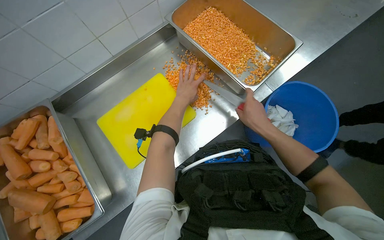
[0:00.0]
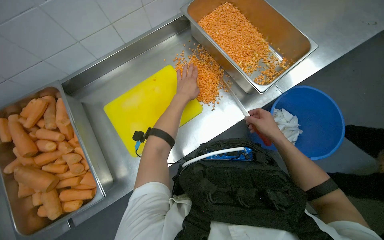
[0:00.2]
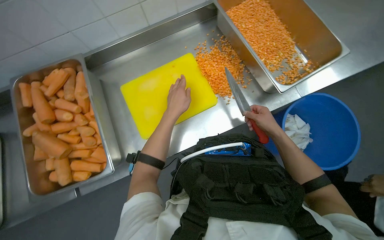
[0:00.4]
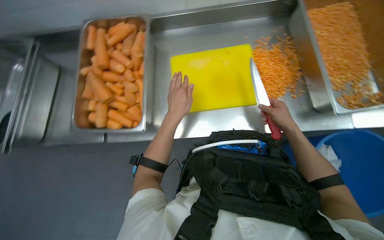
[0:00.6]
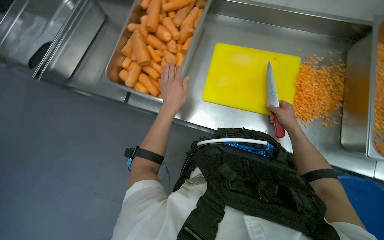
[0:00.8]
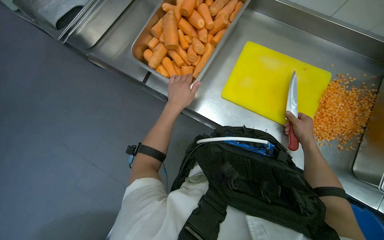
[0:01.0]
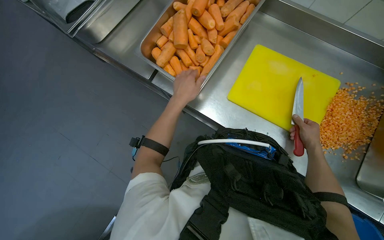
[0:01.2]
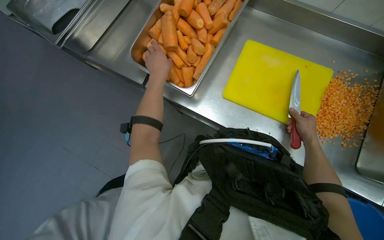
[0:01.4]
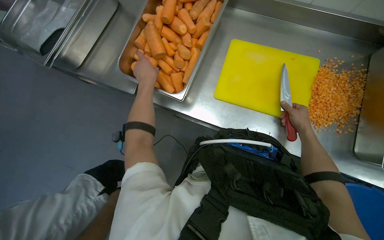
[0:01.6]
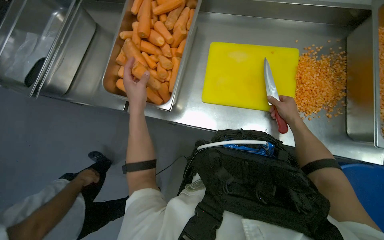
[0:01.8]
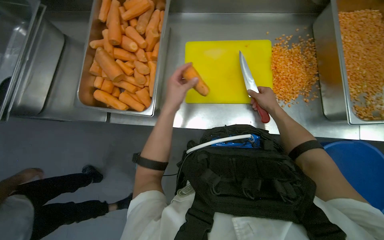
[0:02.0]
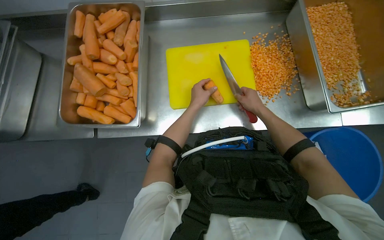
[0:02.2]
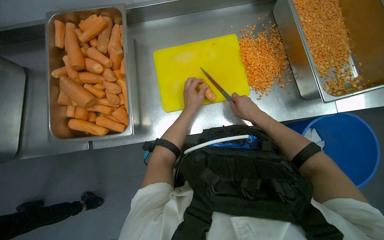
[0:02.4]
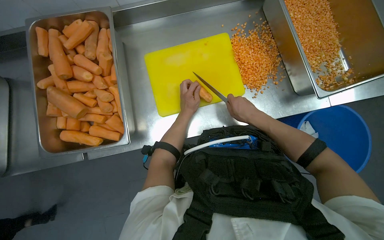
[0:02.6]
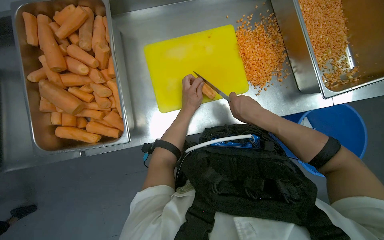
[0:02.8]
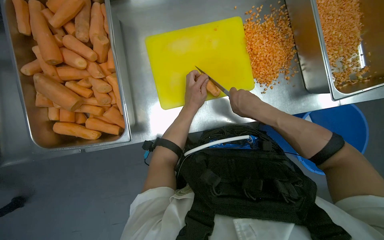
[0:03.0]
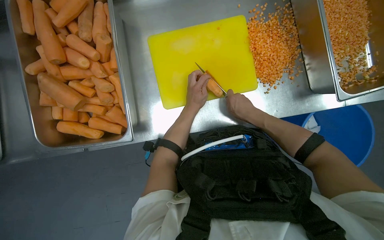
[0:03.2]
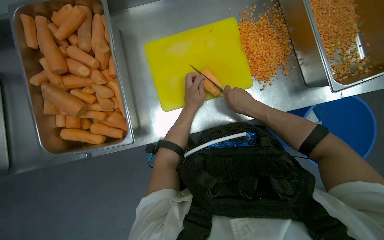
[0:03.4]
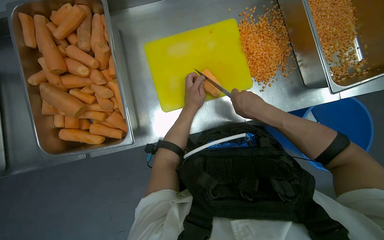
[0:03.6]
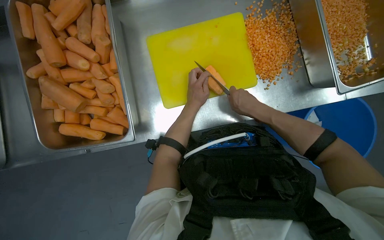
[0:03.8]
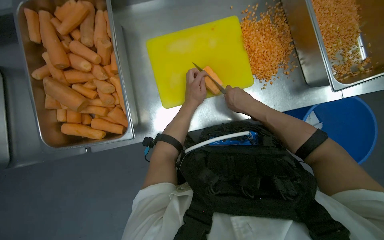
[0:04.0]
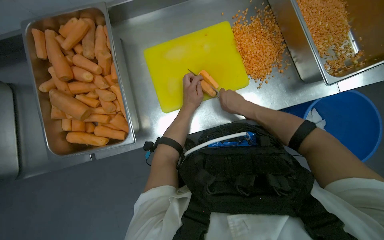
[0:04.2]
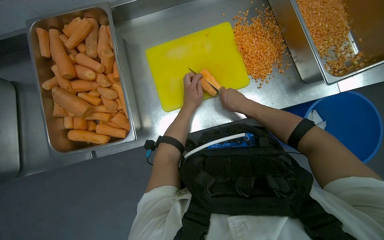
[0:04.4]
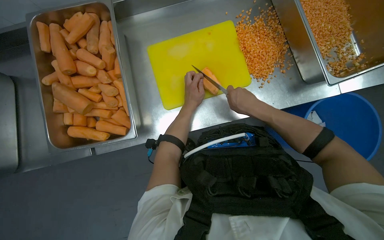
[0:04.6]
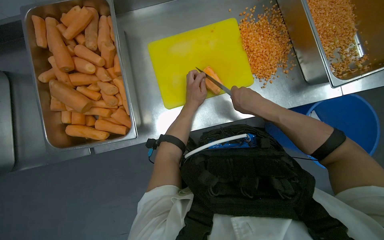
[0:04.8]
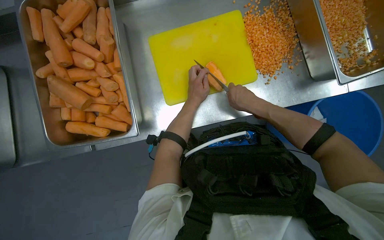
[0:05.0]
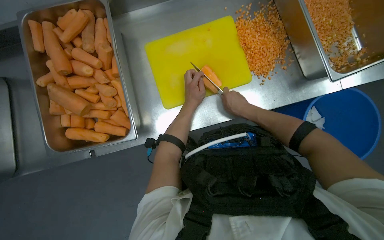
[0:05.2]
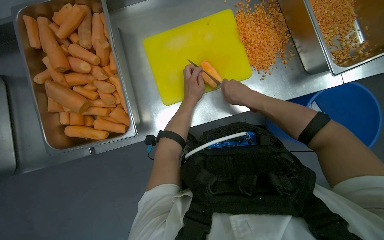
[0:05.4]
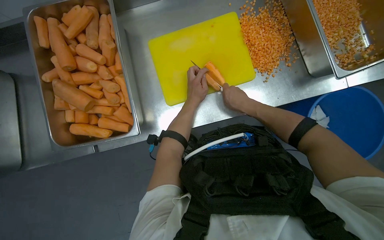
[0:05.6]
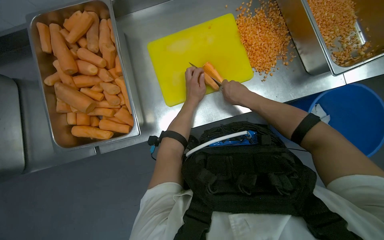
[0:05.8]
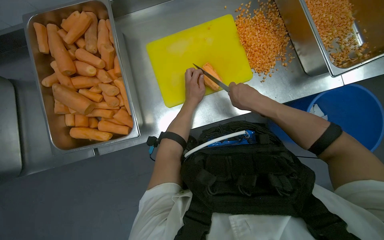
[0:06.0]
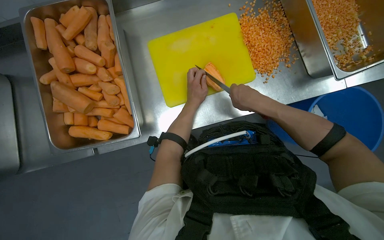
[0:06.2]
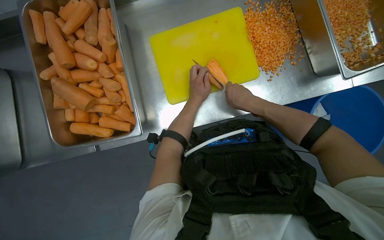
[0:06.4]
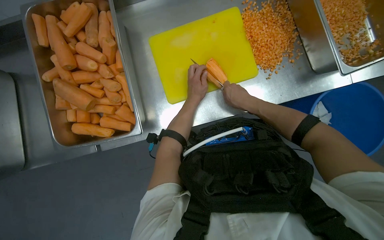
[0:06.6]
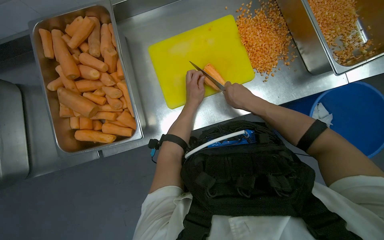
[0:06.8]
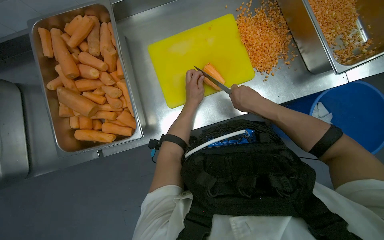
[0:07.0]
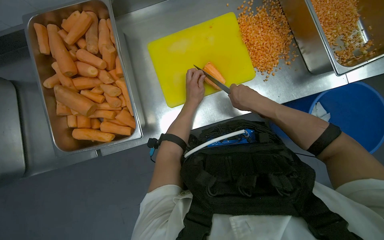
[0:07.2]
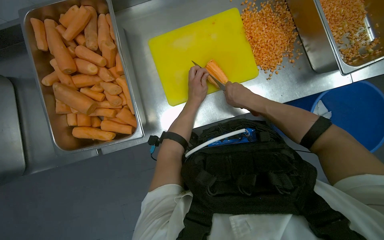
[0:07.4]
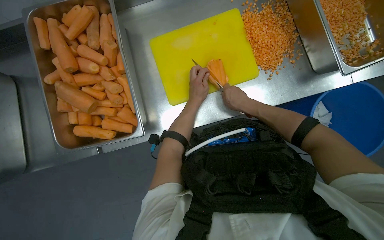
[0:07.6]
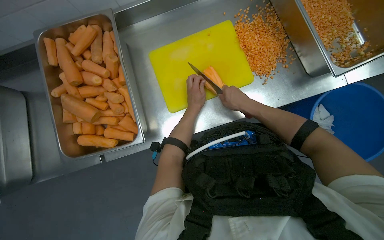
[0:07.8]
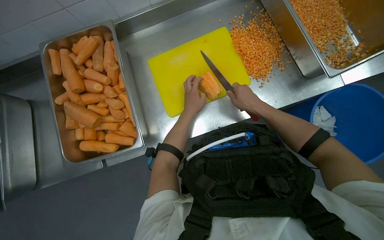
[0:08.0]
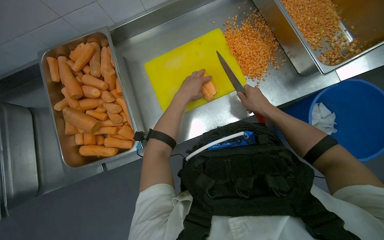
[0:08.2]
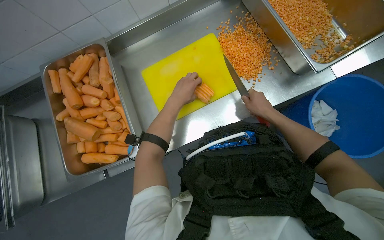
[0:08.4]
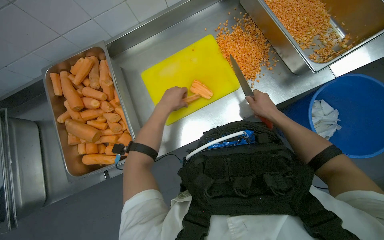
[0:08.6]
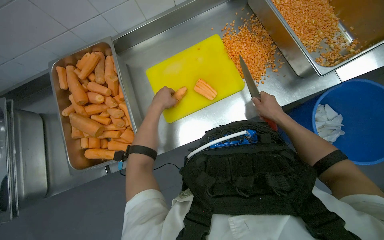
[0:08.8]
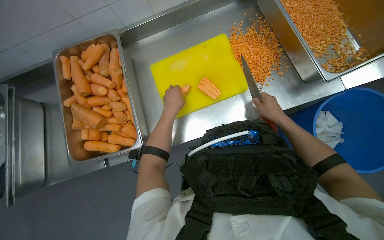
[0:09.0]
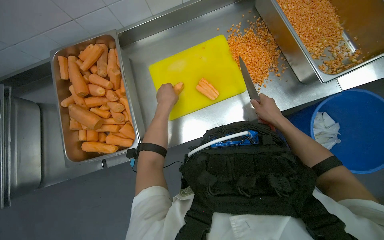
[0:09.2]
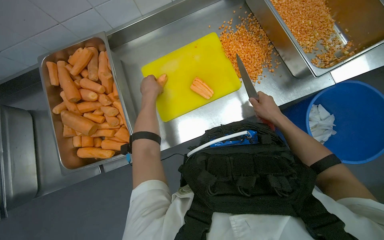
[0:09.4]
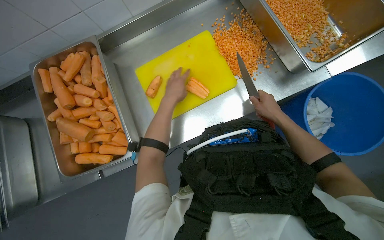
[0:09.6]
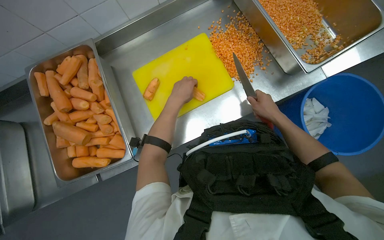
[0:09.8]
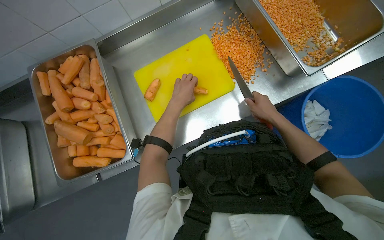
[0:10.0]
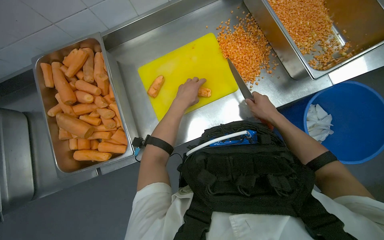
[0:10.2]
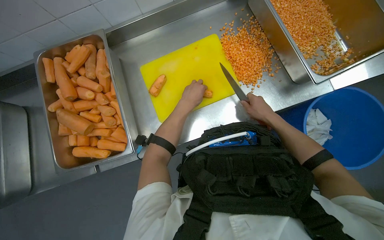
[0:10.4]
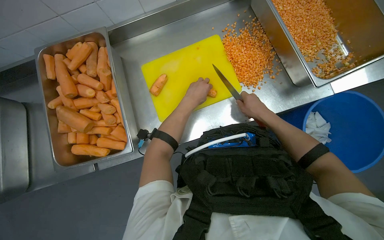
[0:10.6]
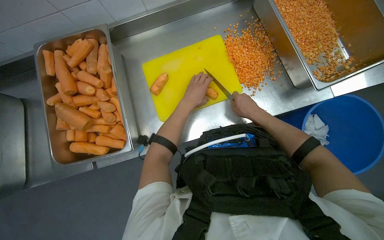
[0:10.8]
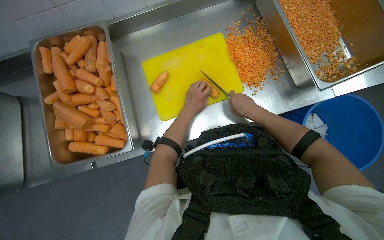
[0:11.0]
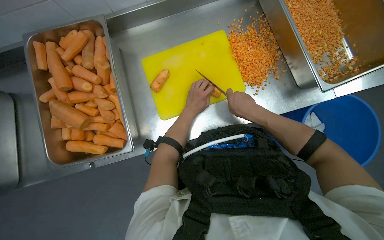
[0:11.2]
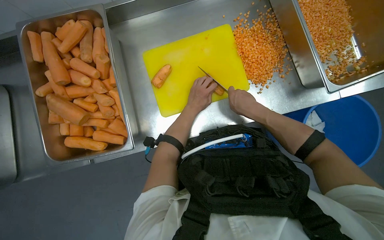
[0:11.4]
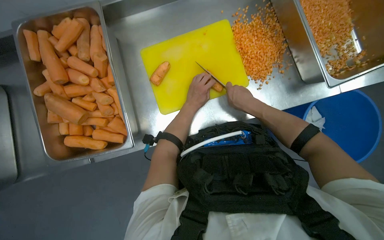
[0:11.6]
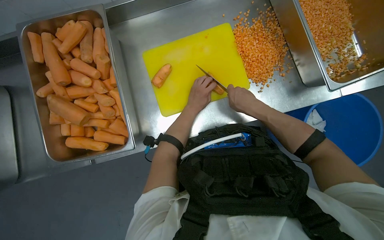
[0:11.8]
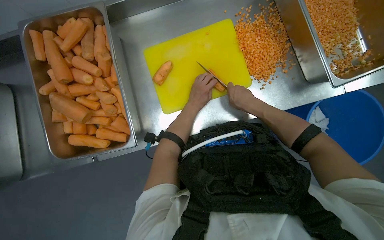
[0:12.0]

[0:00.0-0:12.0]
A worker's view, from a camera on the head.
Job: preparing food.
The whole recording: Dicing carrots on cutting board. The worker continues dicing carrots on a yellow cutting board and pushes the diced pieces into a metal tray.
0:00.0 to 0:01.6: The head rotates about 60 degrees to the left.
0:01.6 to 0:03.0: The wearer looks about 35 degrees further to the right.
0:03.0 to 0:07.6: The hands are busy where they are.
0:07.6 to 0:09.0: The left hand goes about 10 cm nearer to the camera. Meanwhile the right hand heads to the right, covering about 15 cm.
0:09.0 to 0:10.4: The left hand moves to the right, roughly 10 cm.
0:10.4 to 0:12.0: The right hand is displaced to the left by about 10 cm. The left hand shifts some 10 cm farther from the camera.

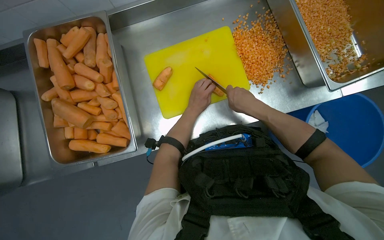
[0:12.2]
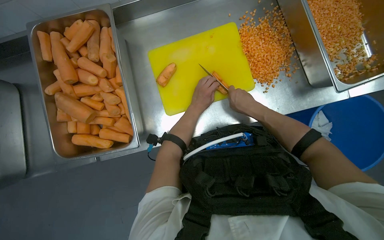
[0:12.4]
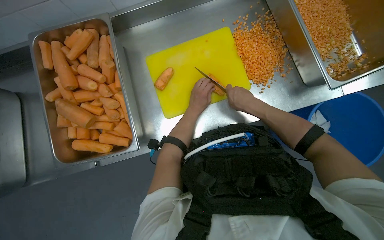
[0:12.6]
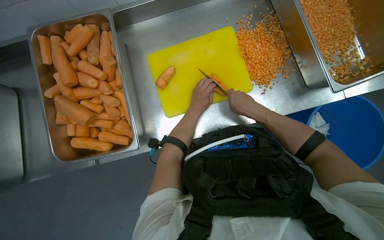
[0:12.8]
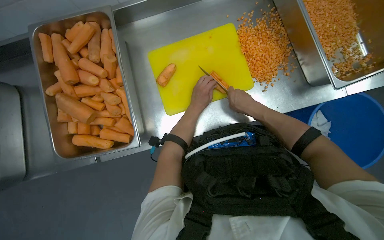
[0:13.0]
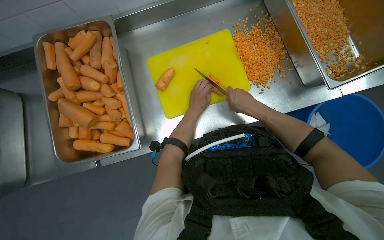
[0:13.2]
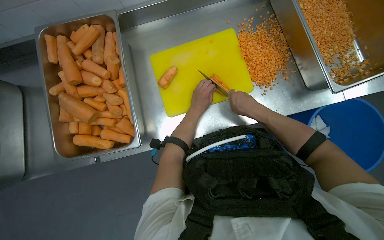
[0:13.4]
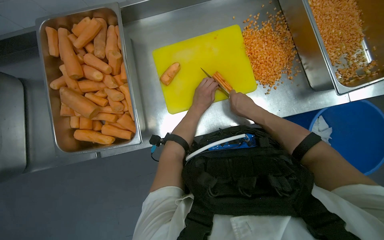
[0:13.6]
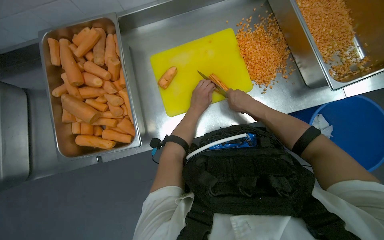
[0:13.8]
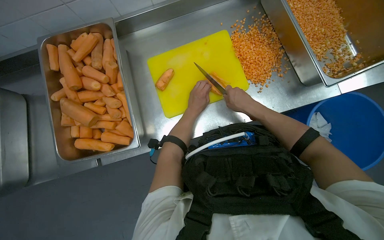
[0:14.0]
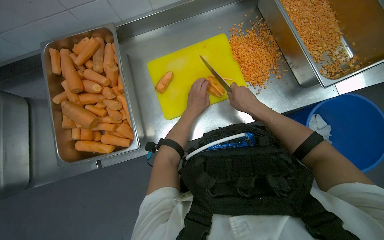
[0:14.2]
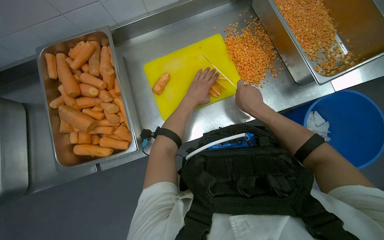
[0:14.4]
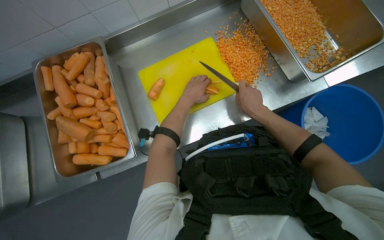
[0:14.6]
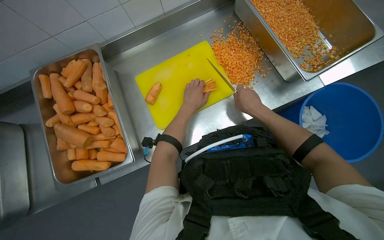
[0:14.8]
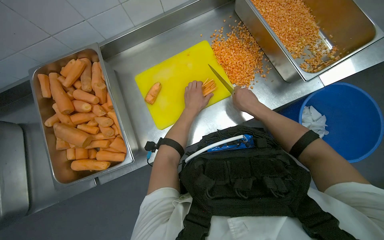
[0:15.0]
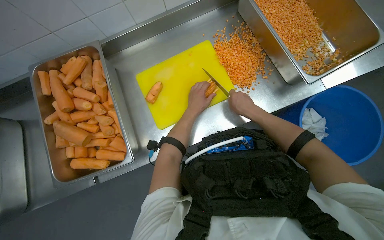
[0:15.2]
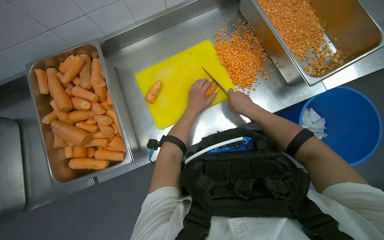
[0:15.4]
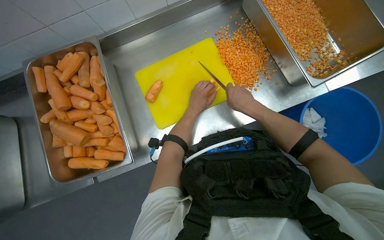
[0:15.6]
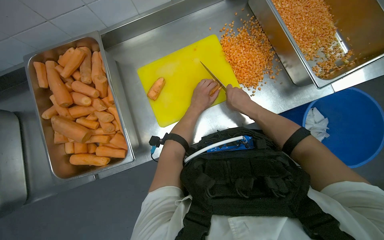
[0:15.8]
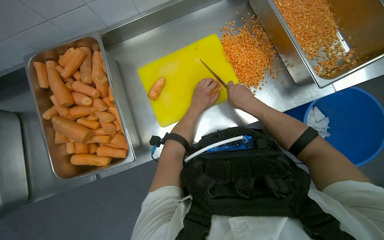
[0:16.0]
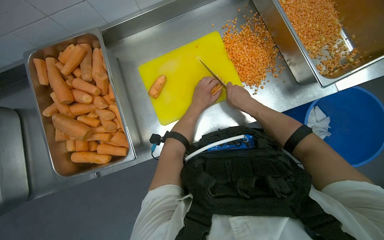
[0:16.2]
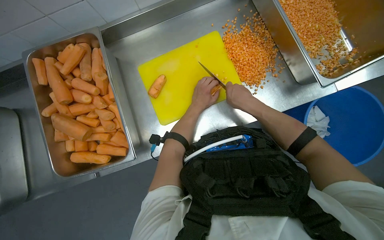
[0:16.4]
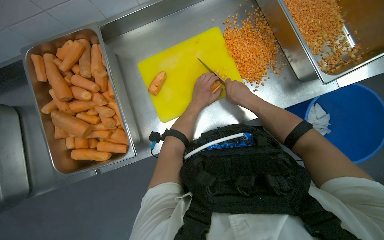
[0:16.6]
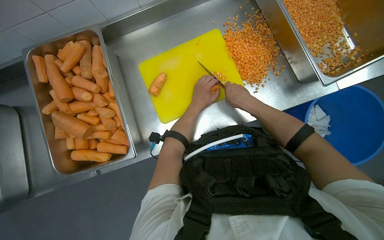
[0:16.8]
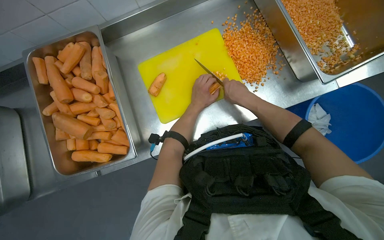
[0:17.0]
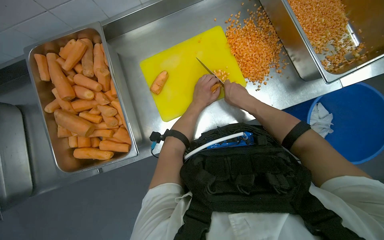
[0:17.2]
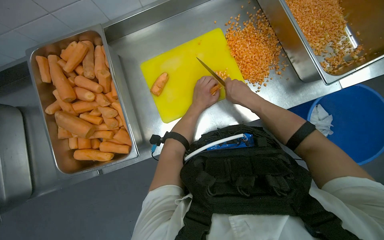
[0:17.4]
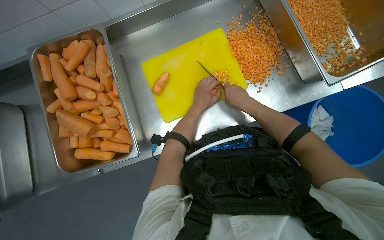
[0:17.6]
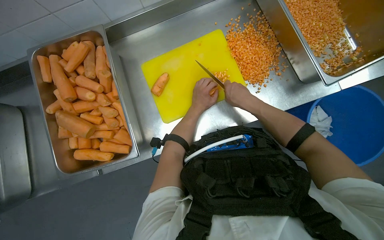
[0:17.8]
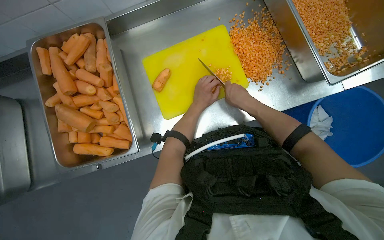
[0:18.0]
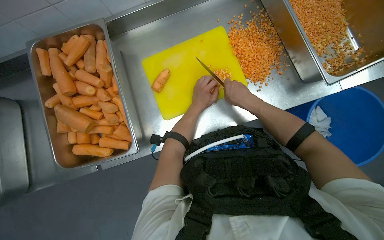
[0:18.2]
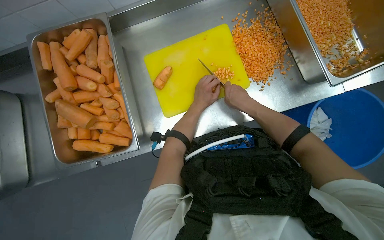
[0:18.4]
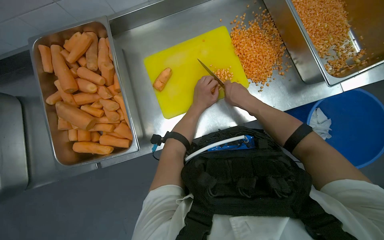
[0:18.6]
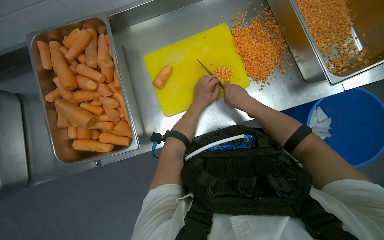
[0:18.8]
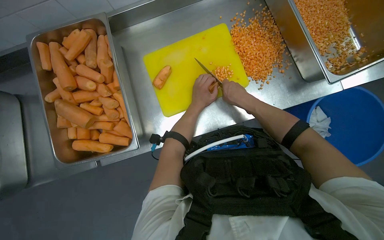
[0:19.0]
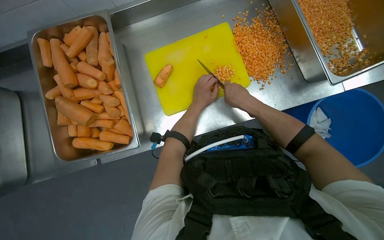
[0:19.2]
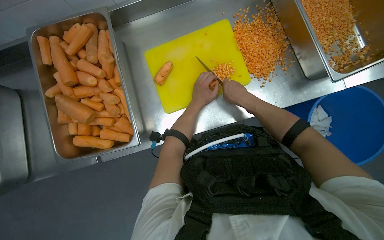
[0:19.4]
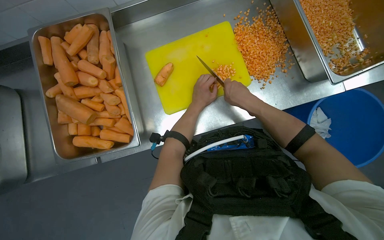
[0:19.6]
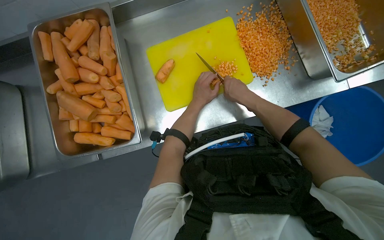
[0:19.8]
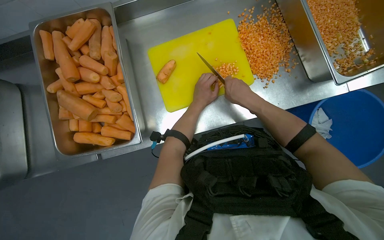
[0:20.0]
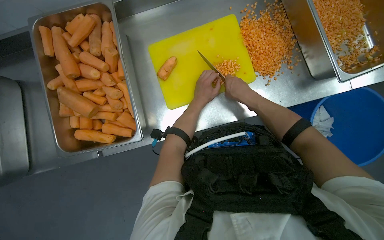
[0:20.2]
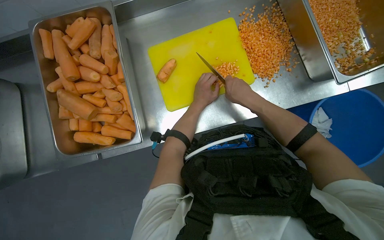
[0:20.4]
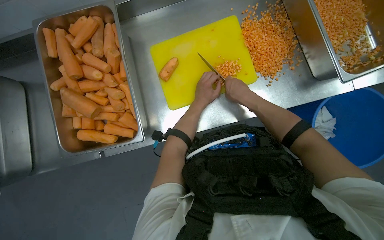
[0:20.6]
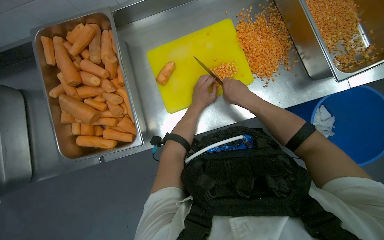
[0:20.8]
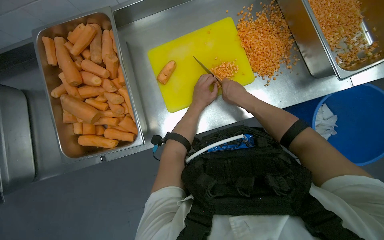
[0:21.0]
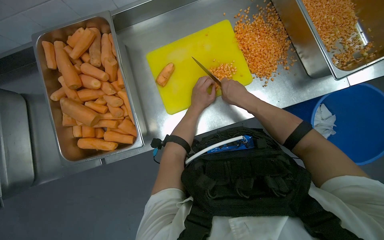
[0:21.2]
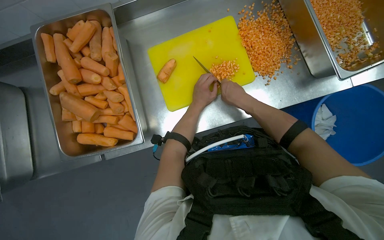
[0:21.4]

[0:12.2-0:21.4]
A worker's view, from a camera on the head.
Job: preparing food.
The whole recording: Dicing carrots on cutting board. The worker continues dicing carrots on a yellow cutting board and pushes the diced pieces into a metal tray.
0:12.2 to 0:13.8: The hands make small movements and keep their place.
0:13.8 to 0:21.4: The hands stay close to where they were, moving slightly.
